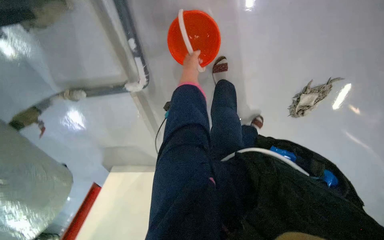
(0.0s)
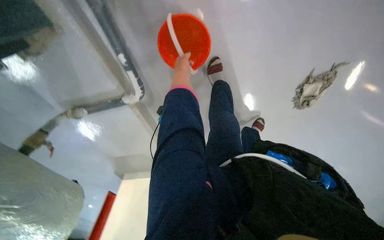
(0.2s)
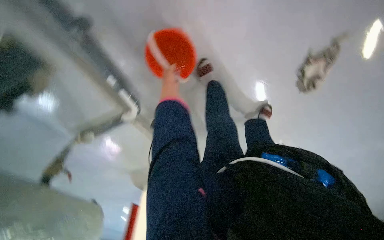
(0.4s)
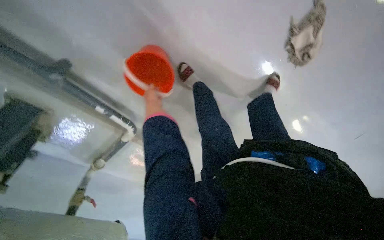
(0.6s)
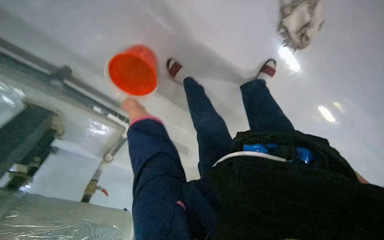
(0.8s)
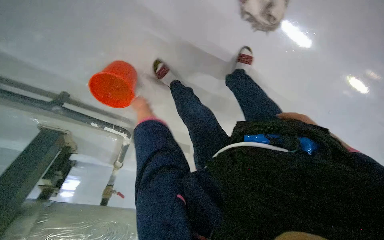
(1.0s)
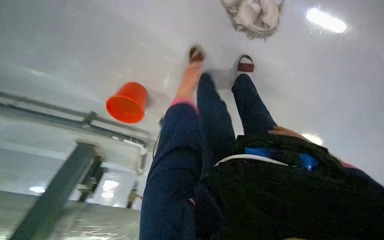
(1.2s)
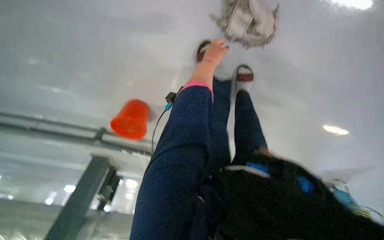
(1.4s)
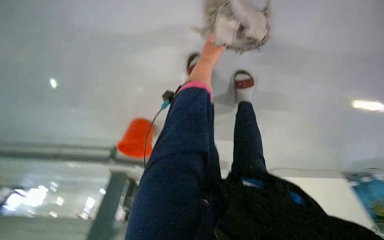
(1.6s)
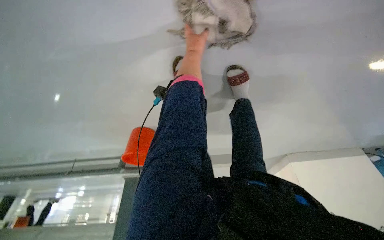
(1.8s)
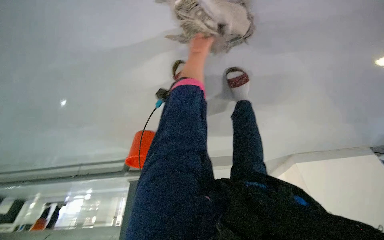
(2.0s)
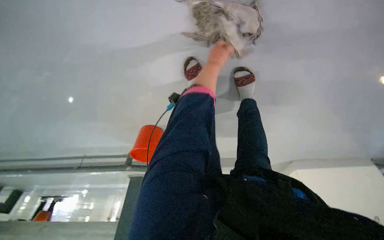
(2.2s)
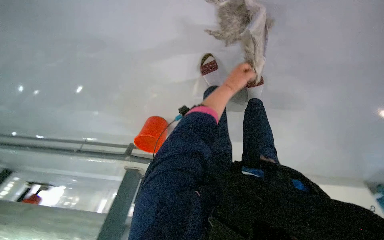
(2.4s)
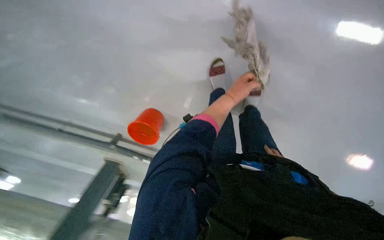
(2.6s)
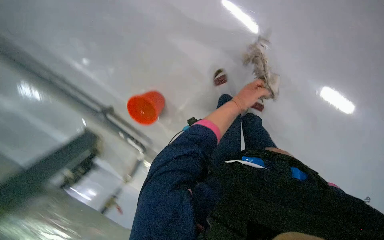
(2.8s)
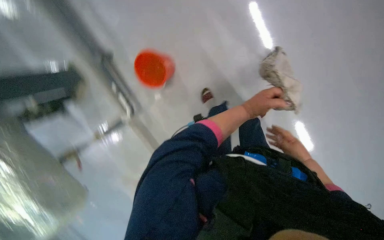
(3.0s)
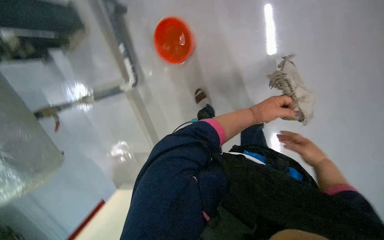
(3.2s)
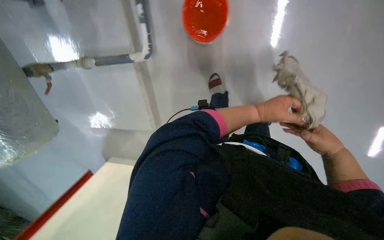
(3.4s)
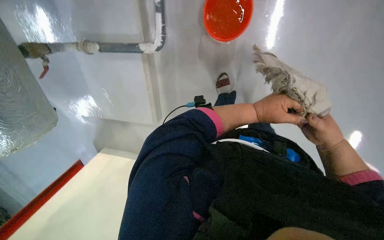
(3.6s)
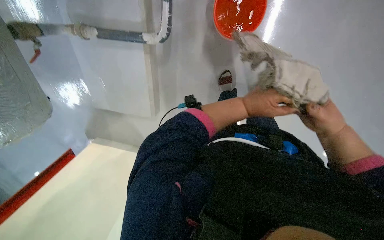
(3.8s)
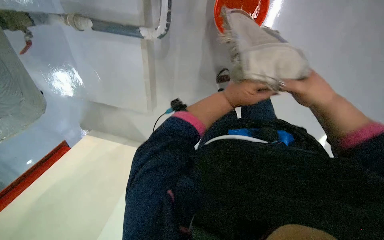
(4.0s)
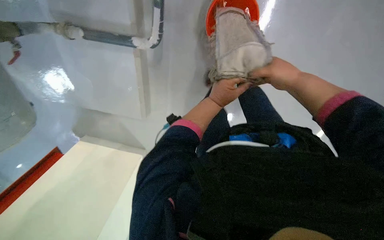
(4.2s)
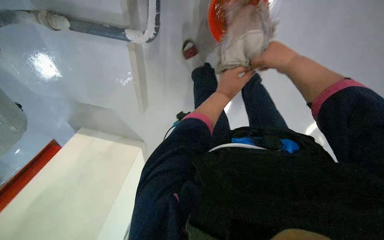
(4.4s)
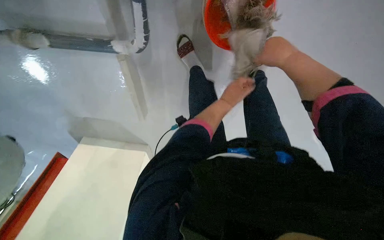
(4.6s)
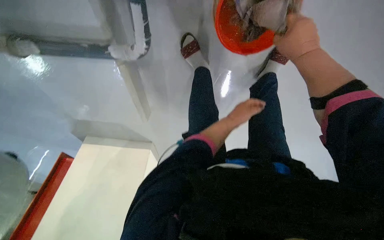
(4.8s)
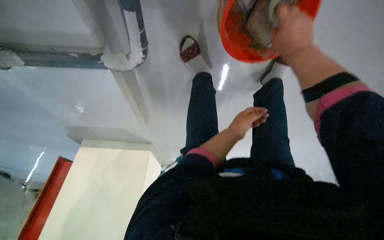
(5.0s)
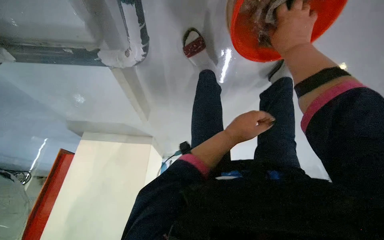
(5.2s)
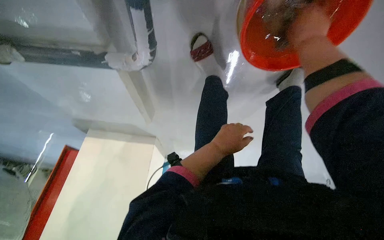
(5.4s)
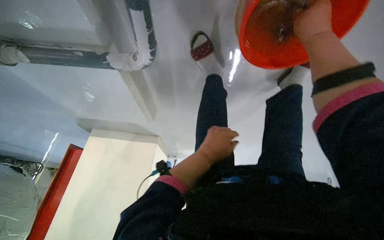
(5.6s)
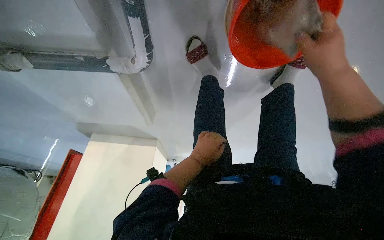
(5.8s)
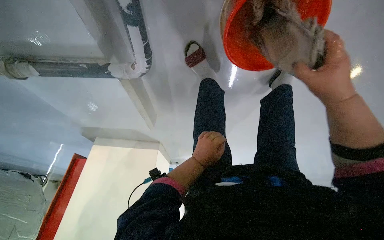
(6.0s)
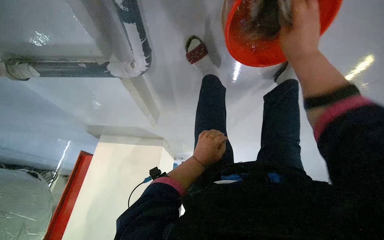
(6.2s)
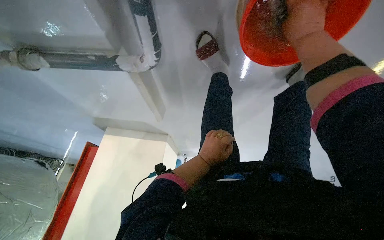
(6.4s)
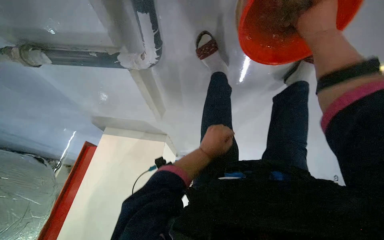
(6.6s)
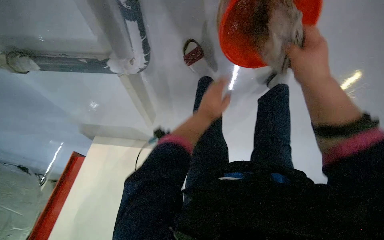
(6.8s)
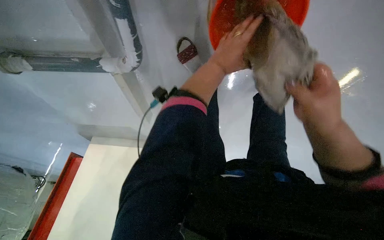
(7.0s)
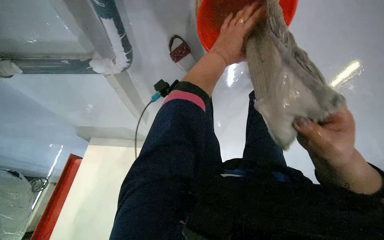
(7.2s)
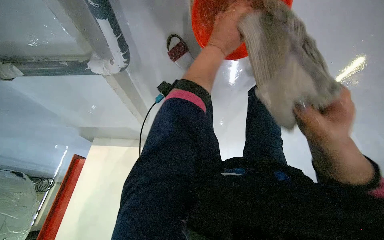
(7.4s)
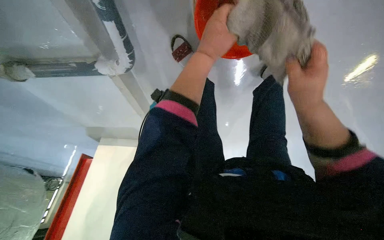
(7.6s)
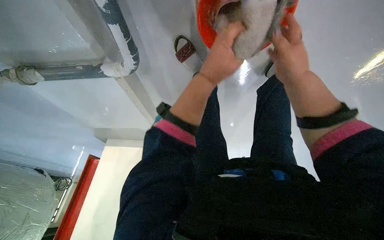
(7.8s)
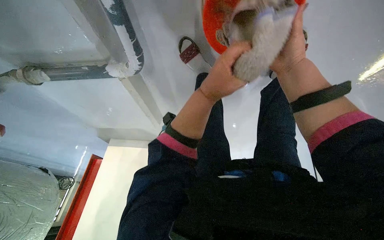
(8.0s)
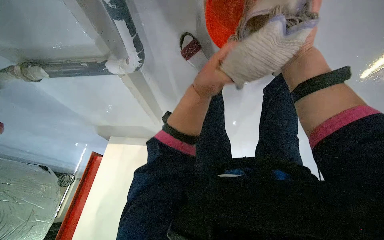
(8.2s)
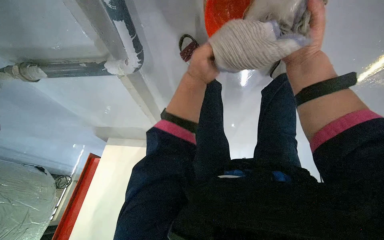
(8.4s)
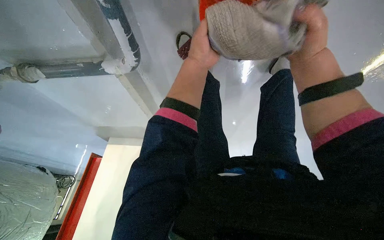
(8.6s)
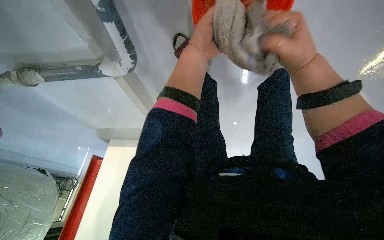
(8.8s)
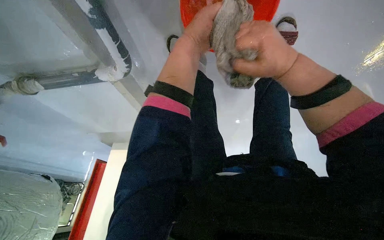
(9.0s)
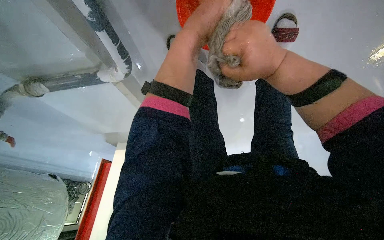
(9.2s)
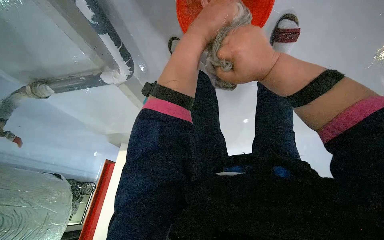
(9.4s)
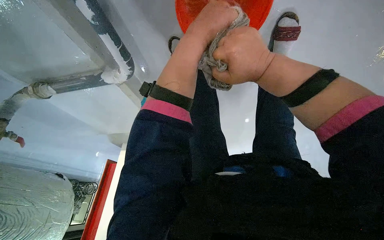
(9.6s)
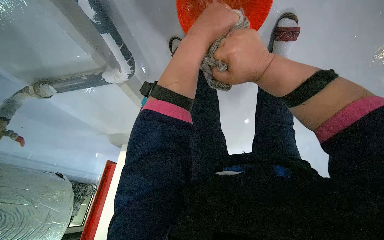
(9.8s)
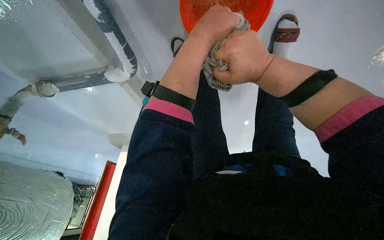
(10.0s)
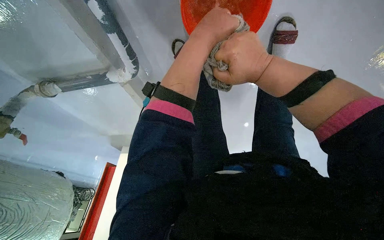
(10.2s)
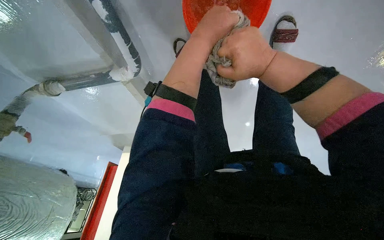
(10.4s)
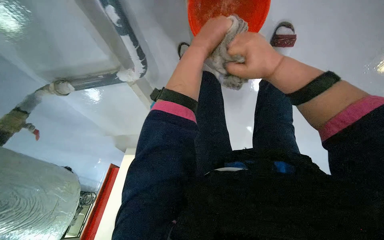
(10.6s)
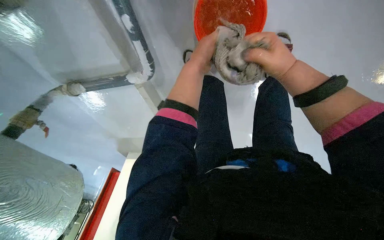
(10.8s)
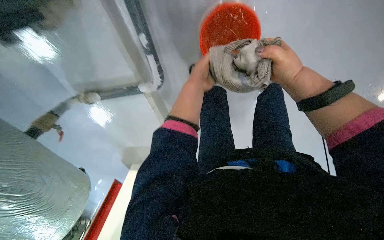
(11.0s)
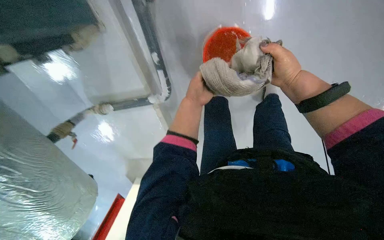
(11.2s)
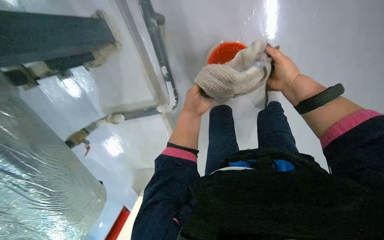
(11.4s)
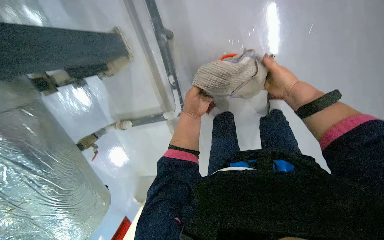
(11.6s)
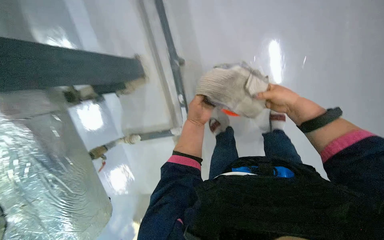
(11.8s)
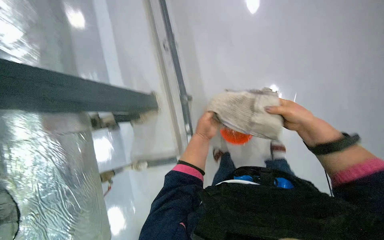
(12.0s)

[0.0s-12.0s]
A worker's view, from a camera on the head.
Job: wiping surfaces.
The whole recording: Cleaning floor and pipes. The worker cleans the floor and pipes using a cloth and a brush, then prepares the mop for use.
0.0s to 1.6s: The camera is carried approximately 80 cm. The camera is aimed roughly 45 degrees further to the left. The camera pitches downward, by approximately 15 degrees. Everything in view rotates about 60 degrees counterclockwise.
4.4s to 6.0s: The view tips downward by approximately 15 degrees. The left hand is displaced down the picture and to the left by approximately 15 cm.
6.0s to 7.6s: The right hand moves up and down the picture over about 30 cm, changing direction 2 times. Meanwhile the left hand moves up the picture, about 30 cm.
9.0s to 10.4s: The hands stay close to where they were, moving slightly.
10.4s to 12.0s: The wearer moves approximately 60 cm. The wearer looks about 55 degrees further upward.

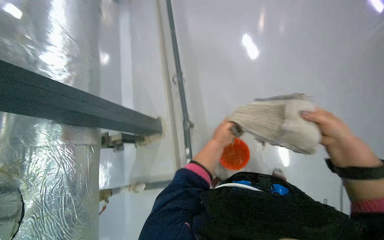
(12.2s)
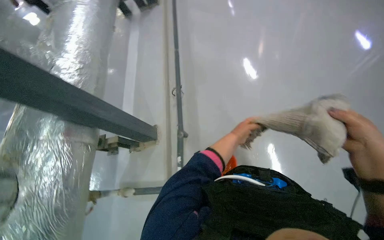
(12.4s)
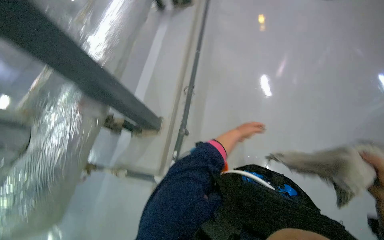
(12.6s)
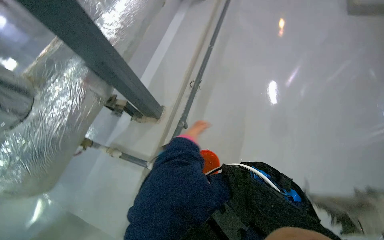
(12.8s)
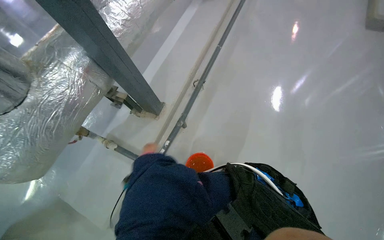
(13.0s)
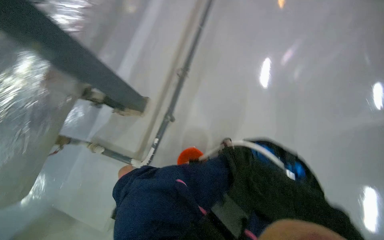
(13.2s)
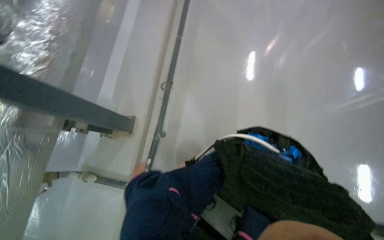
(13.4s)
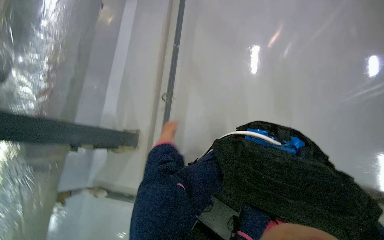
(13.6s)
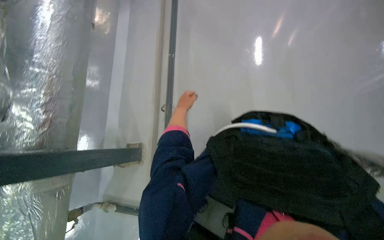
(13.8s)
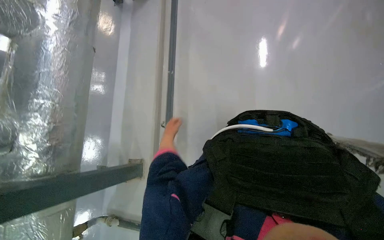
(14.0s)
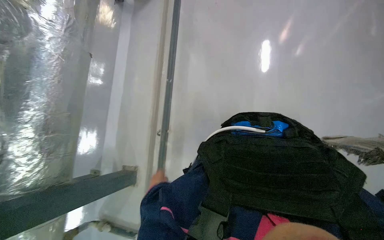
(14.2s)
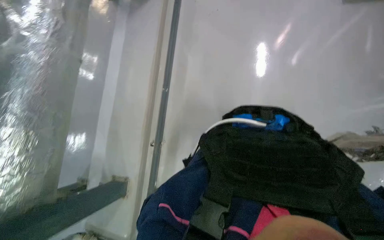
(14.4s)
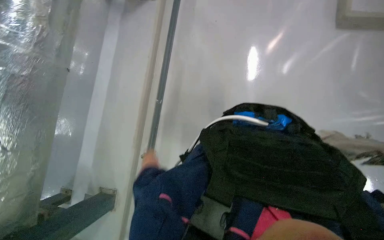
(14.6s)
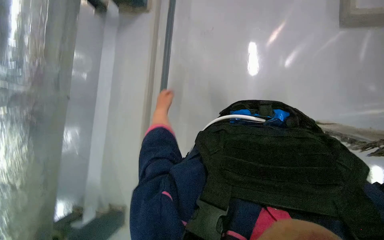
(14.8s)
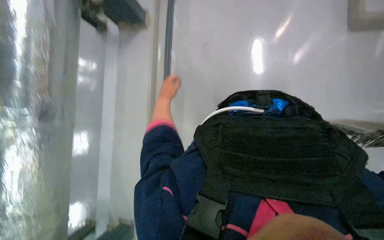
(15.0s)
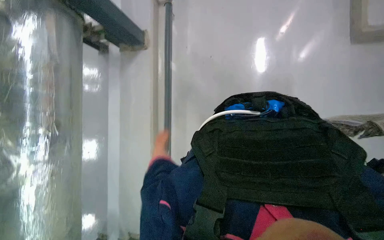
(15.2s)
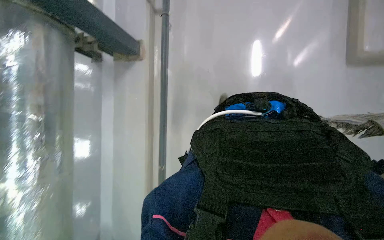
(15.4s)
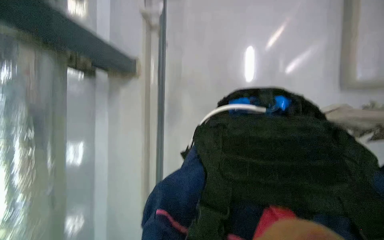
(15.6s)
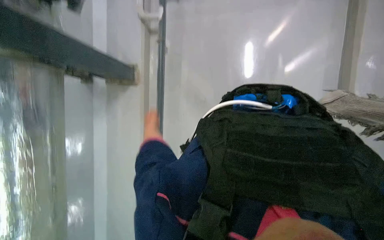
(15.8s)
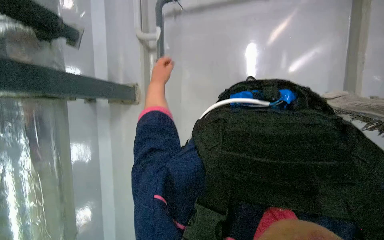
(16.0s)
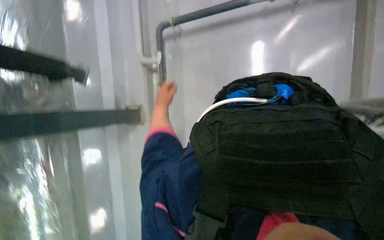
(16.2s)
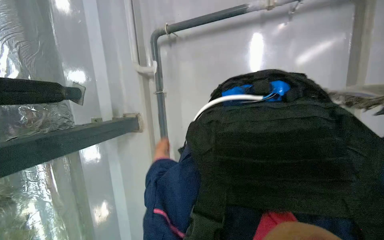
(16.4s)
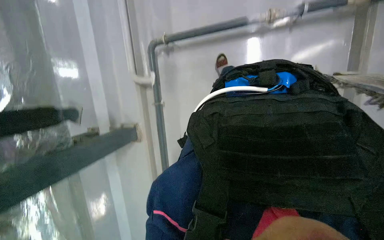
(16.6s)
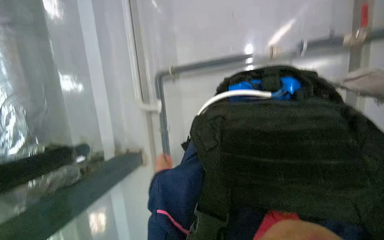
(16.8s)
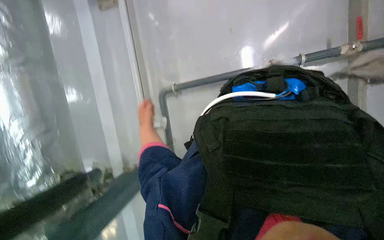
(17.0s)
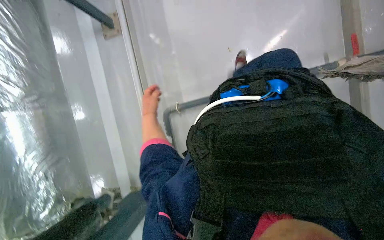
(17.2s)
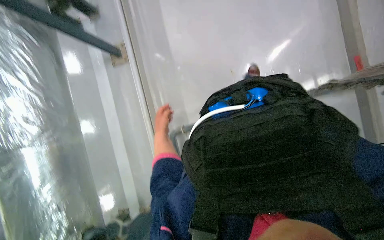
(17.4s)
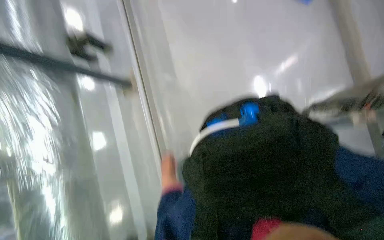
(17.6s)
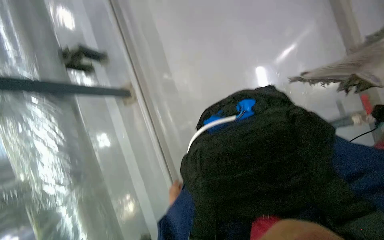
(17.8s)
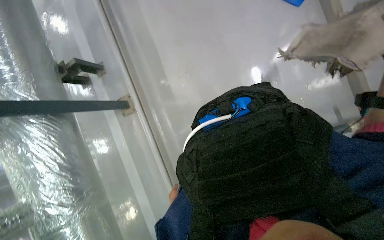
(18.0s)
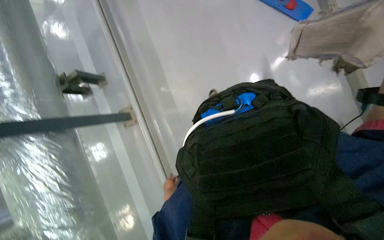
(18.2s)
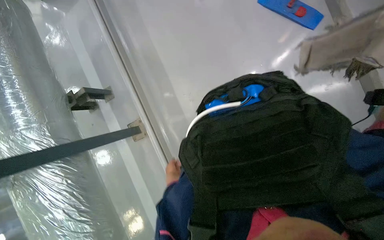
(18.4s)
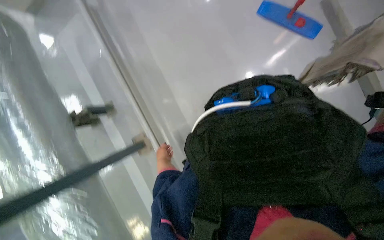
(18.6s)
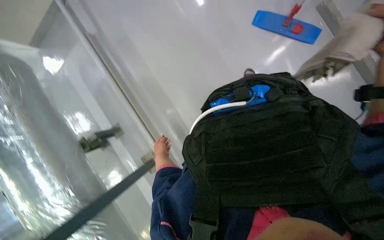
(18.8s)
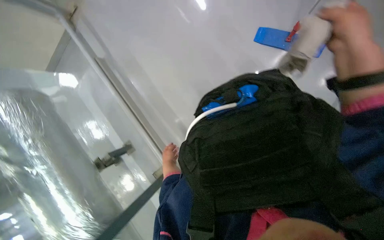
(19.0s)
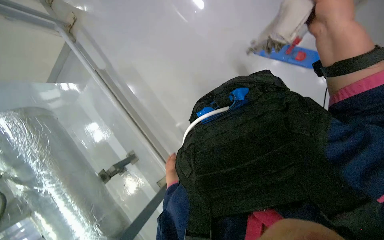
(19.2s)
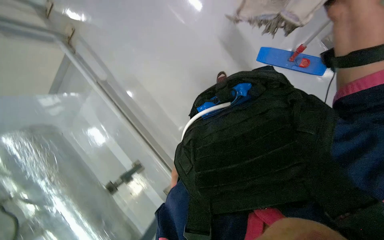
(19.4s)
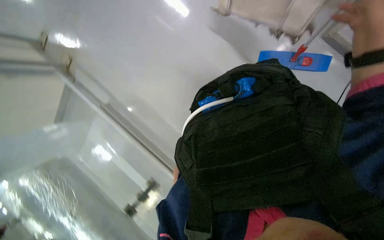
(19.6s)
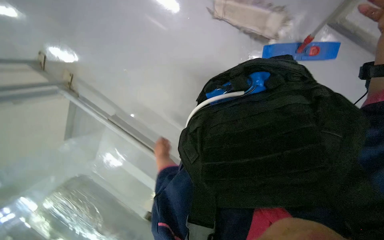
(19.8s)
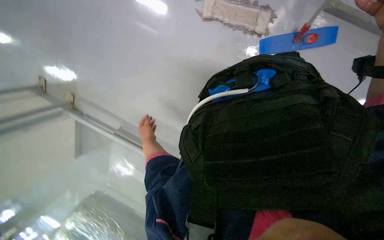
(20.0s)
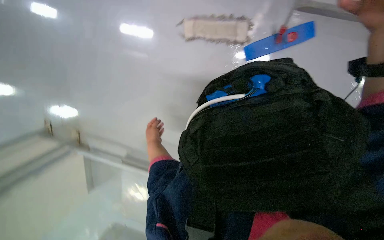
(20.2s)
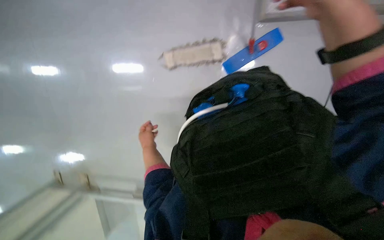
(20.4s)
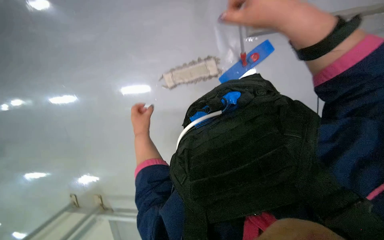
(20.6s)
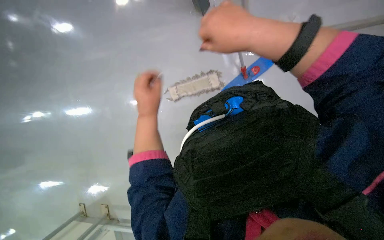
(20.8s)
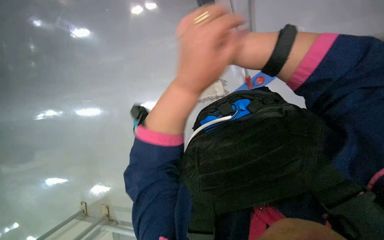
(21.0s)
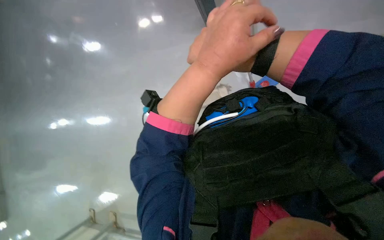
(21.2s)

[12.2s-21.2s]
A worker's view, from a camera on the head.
Job: wiping surfaces.
The whole recording: Cleaning floor and pipes. The worker cleans the floor and pipes using a cloth and a brush, then prepares the mop for use.
18.2s to 19.8s: The camera pitches upward, by roughly 10 degrees. The scene rotates counterclockwise by about 45 degrees.
19.8s to 21.2s: The wearer looks approximately 25 degrees further upward. The scene rotates counterclockwise by about 35 degrees.
